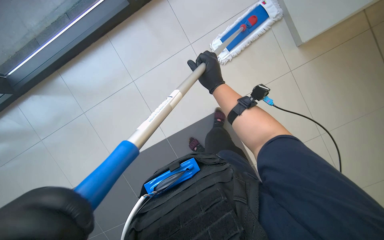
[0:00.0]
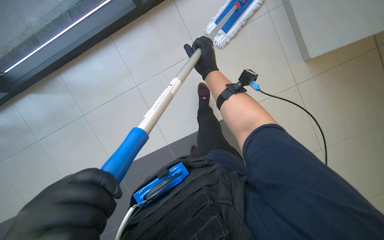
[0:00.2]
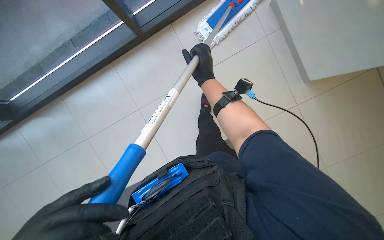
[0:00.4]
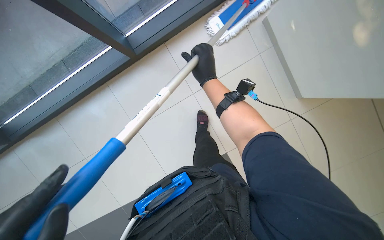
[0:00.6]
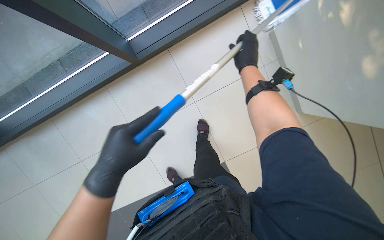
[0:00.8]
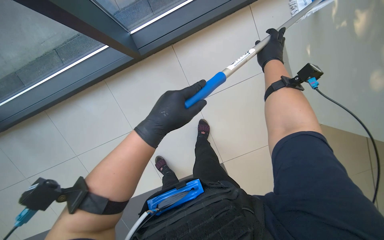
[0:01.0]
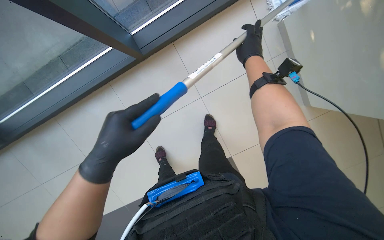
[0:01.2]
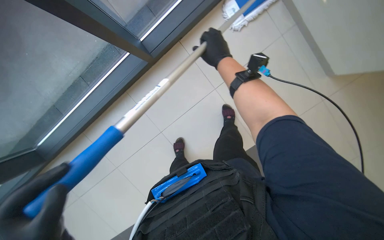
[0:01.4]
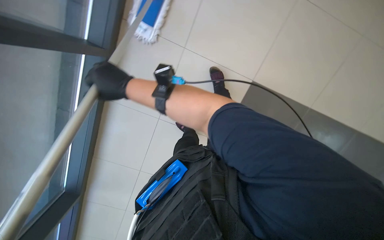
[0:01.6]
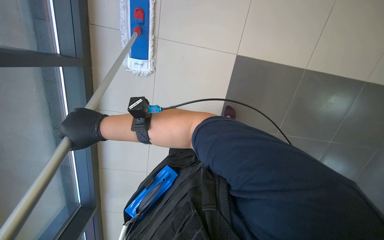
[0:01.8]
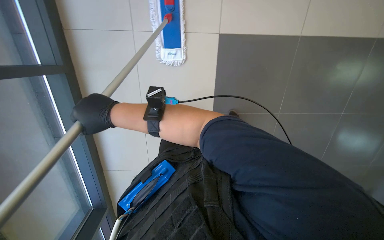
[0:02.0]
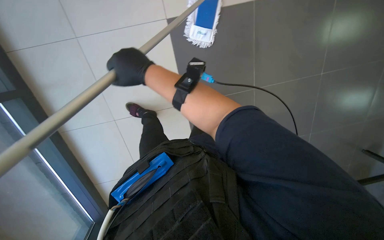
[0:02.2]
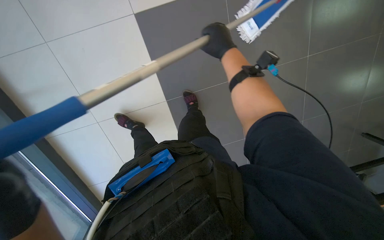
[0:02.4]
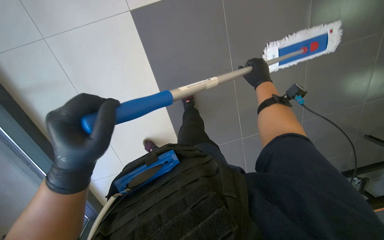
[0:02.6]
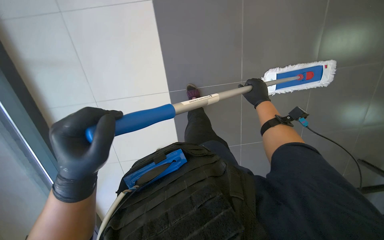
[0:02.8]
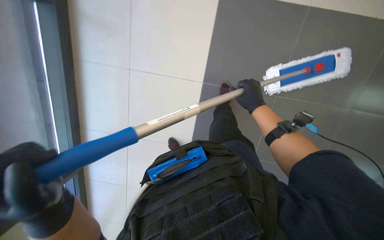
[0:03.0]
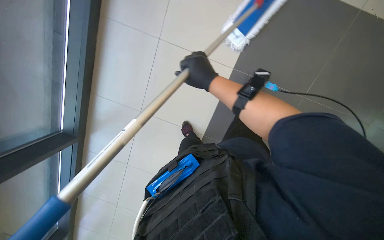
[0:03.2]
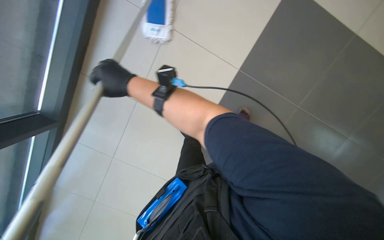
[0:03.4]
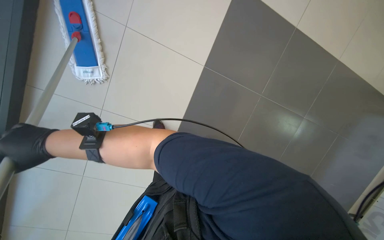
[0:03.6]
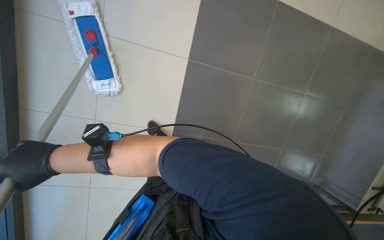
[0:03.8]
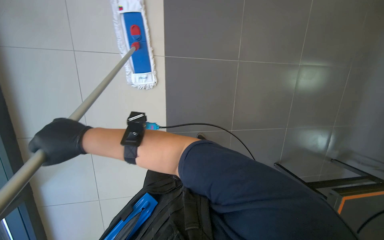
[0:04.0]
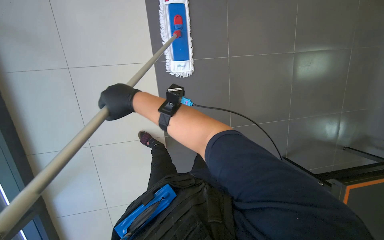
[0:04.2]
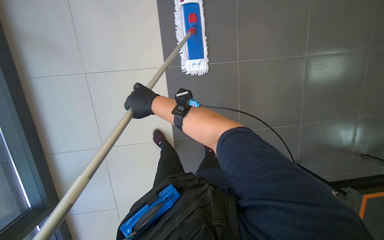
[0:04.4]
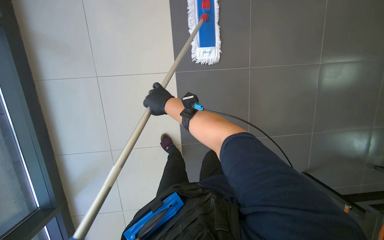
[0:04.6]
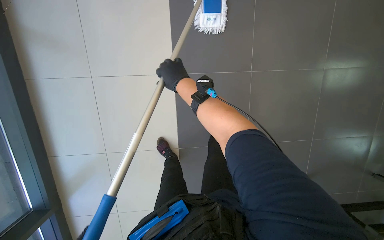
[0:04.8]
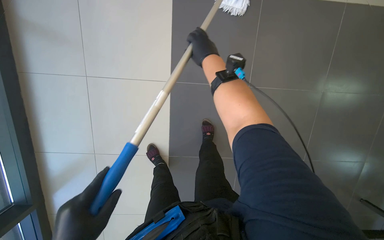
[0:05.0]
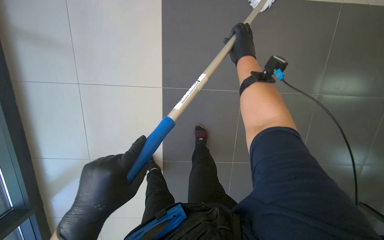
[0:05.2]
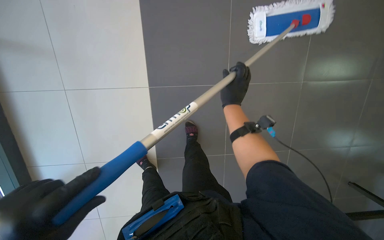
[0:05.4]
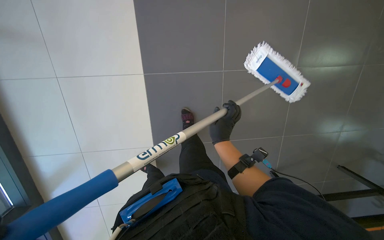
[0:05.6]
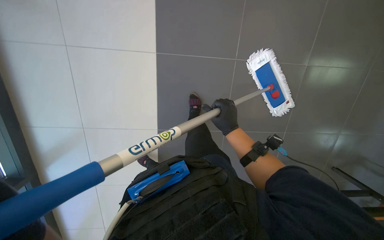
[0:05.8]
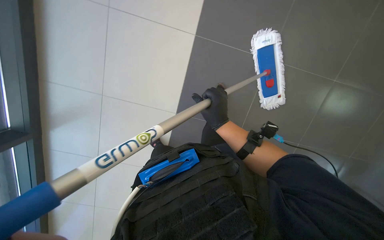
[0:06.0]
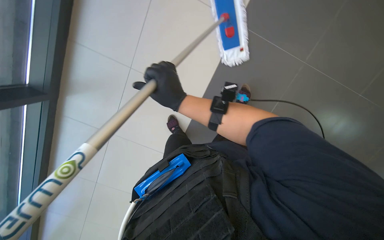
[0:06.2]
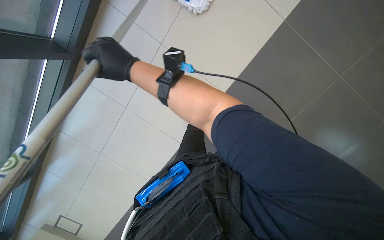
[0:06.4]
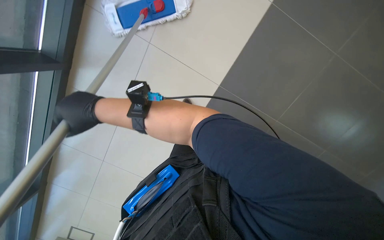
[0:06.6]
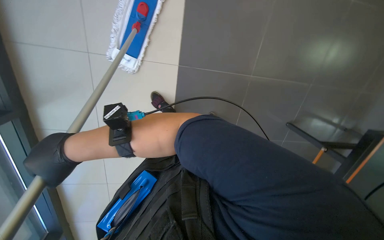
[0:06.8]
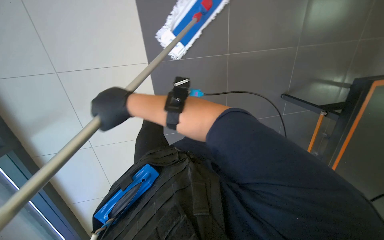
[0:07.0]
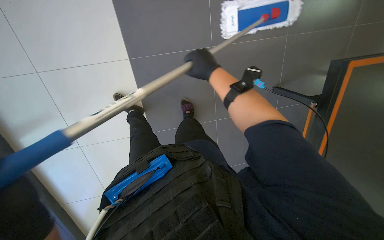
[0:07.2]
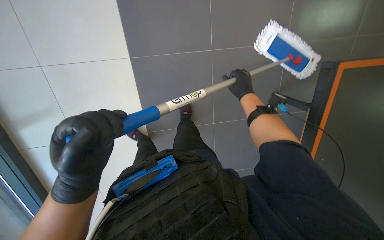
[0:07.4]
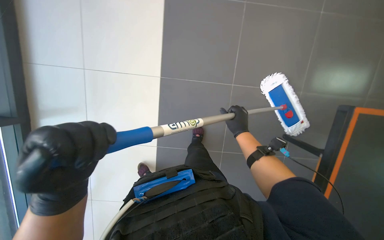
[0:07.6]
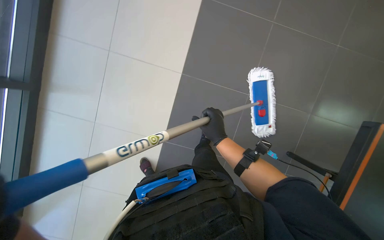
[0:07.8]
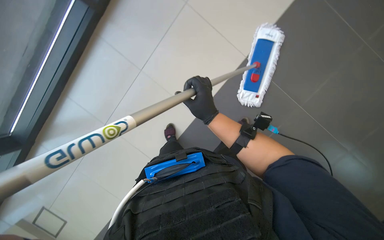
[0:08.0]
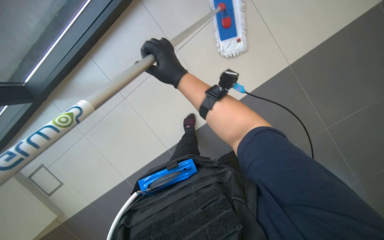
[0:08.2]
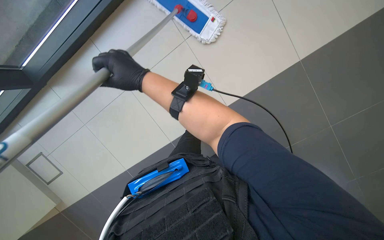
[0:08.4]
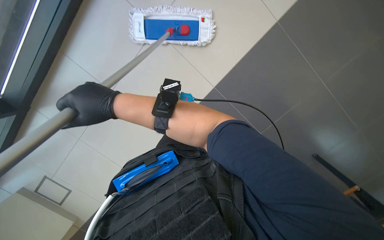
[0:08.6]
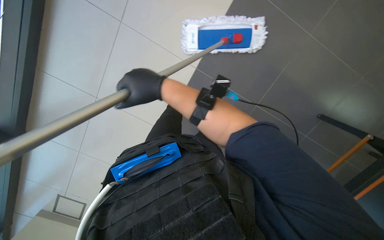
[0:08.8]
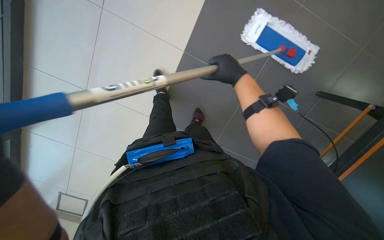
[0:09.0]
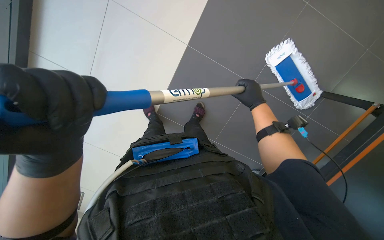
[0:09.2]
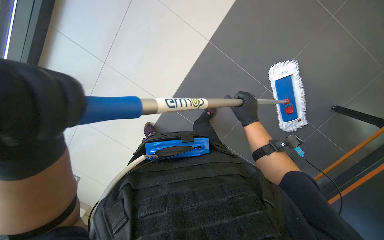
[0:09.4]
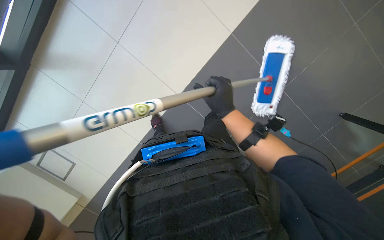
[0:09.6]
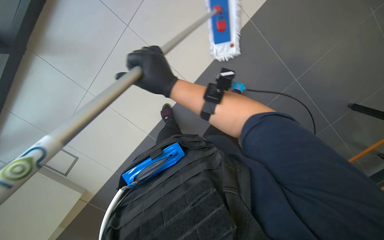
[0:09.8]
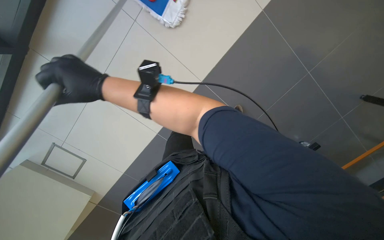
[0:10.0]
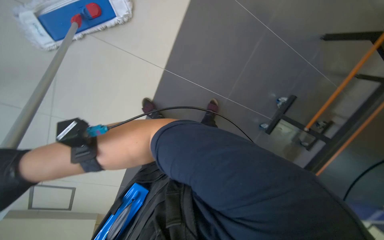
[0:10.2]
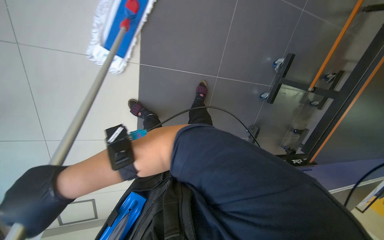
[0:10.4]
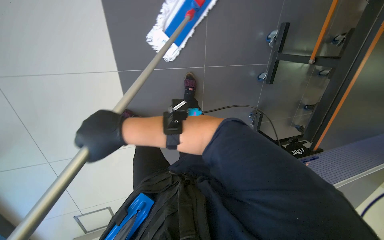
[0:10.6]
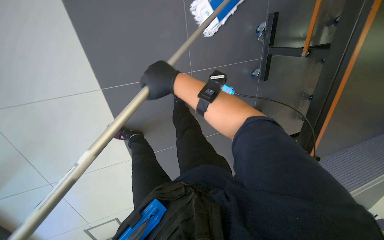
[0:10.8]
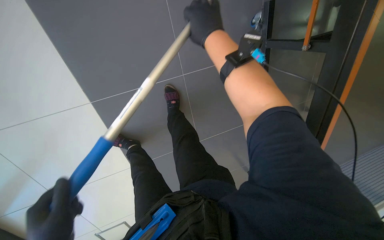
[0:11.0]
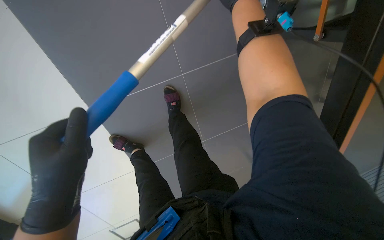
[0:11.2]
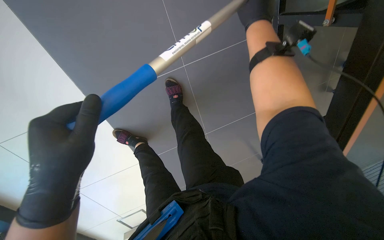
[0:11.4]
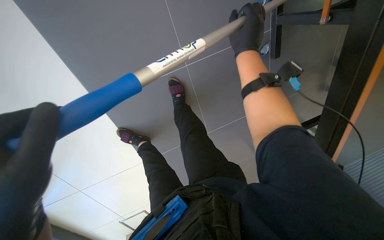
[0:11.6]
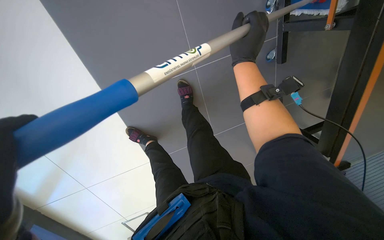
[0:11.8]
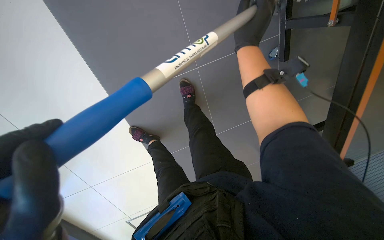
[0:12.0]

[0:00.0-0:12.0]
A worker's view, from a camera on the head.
Job: mopping floor.
The whole recording: Mopping floor. The worker mops the tiled floor with a flat mop.
0:00.0 to 0:01.6: The right hand moves to the left, approximately 15 cm.
0:01.6 to 0:03.0: The camera pitches upward, by roughly 15 degrees. The right hand heads to the right and farther from the camera, covering some 30 cm.
0:03.0 to 0:04.4: The scene rotates counterclockwise by about 30 degrees.
0:04.4 to 0:06.0: The view swings approximately 15 degrees to the right. The right hand travels to the right by some 40 cm.
0:07.6 to 0:09.0: The camera pitches downward, by some 20 degrees. The scene rotates clockwise by some 25 degrees.
0:09.0 to 0:10.4: The wearer looks about 25 degrees further to the right. The view tilts approximately 15 degrees downward.
0:10.4 to 0:12.0: The camera is carried about 50 cm. The camera sweeps to the left, by approximately 20 degrees. The wearer looks some 15 degrees further downward.

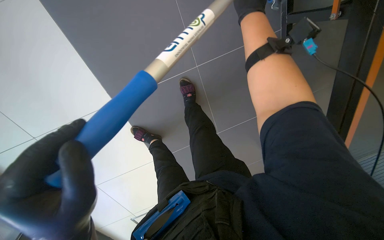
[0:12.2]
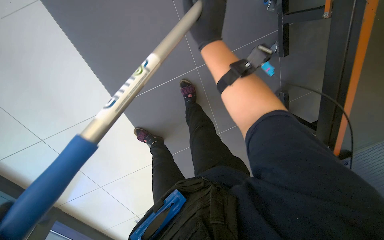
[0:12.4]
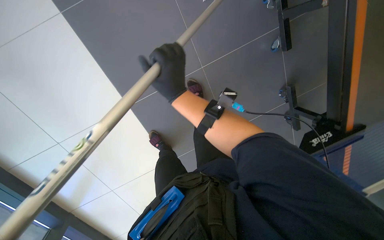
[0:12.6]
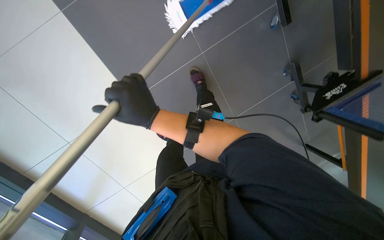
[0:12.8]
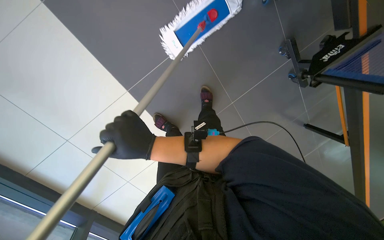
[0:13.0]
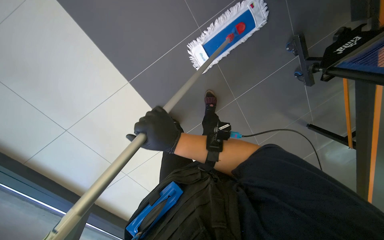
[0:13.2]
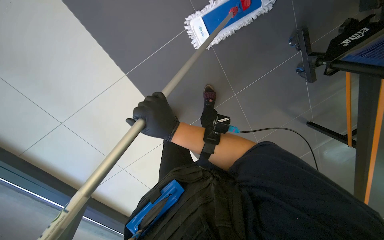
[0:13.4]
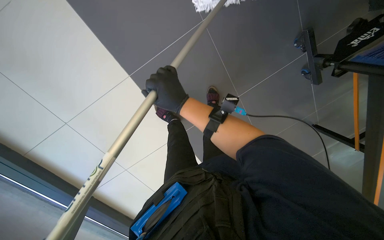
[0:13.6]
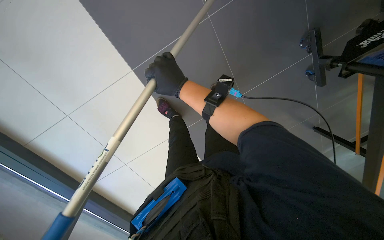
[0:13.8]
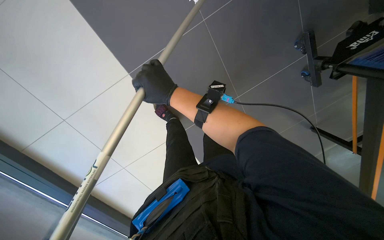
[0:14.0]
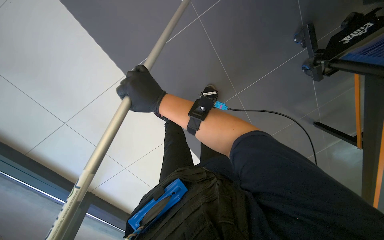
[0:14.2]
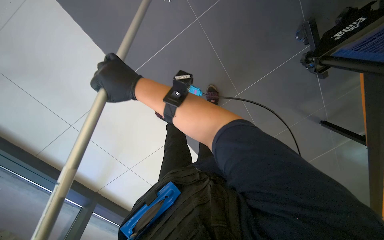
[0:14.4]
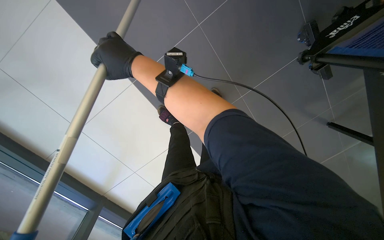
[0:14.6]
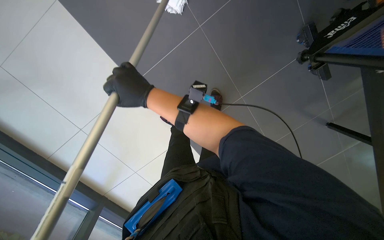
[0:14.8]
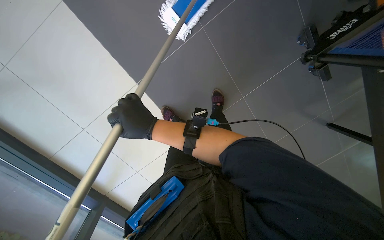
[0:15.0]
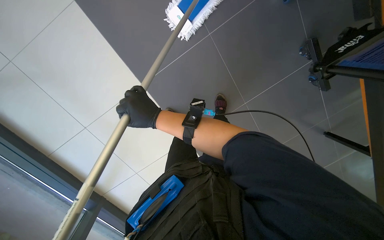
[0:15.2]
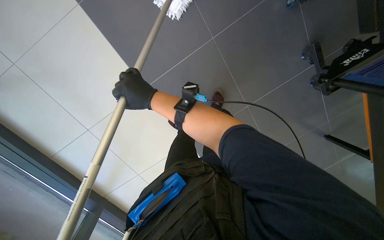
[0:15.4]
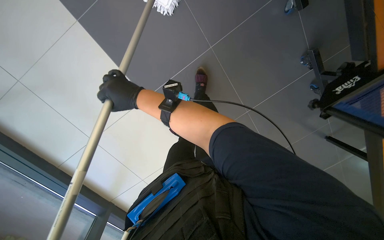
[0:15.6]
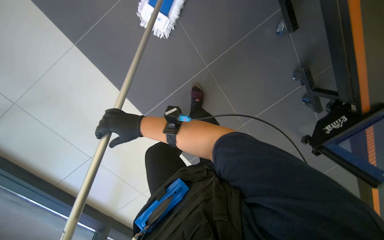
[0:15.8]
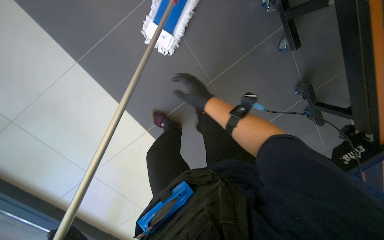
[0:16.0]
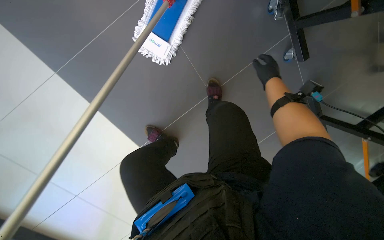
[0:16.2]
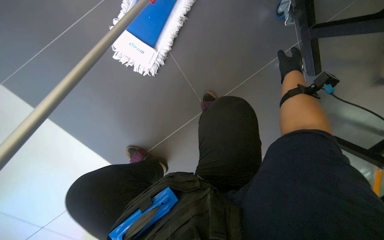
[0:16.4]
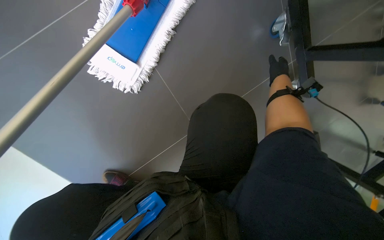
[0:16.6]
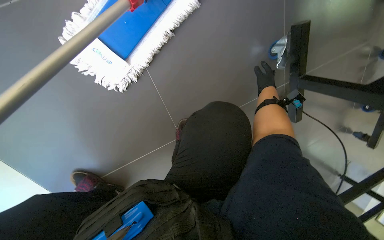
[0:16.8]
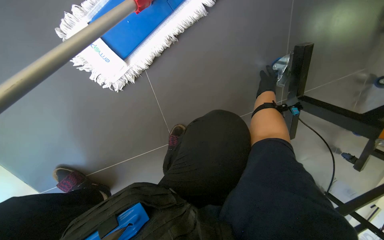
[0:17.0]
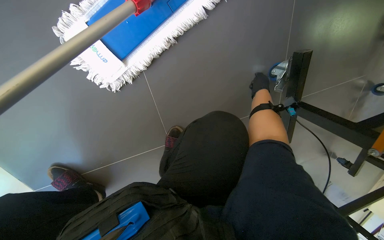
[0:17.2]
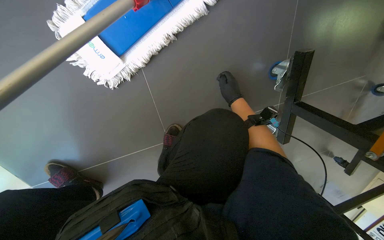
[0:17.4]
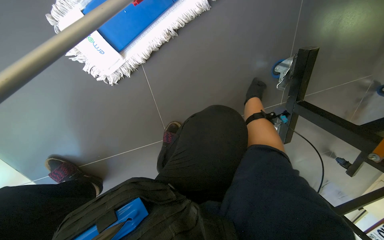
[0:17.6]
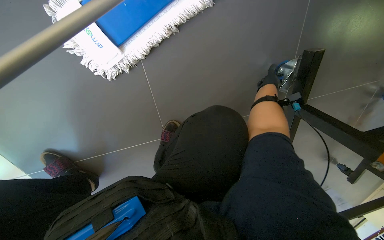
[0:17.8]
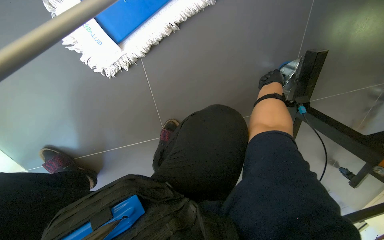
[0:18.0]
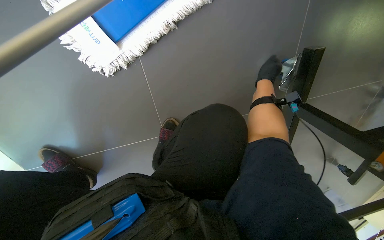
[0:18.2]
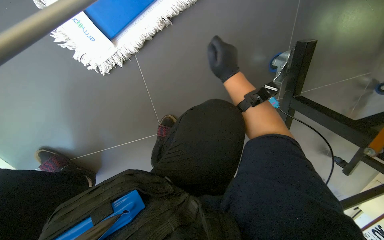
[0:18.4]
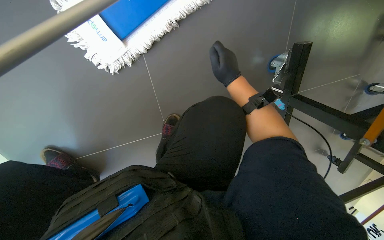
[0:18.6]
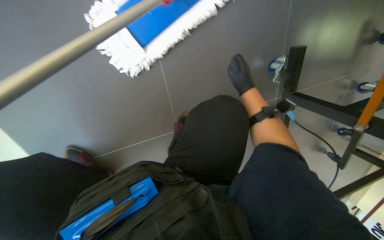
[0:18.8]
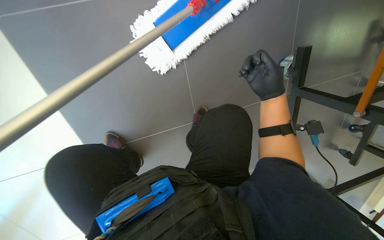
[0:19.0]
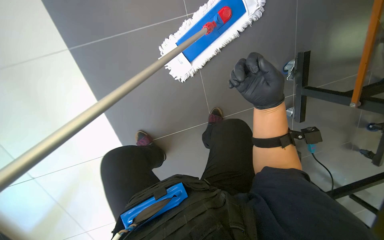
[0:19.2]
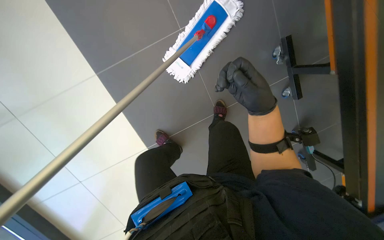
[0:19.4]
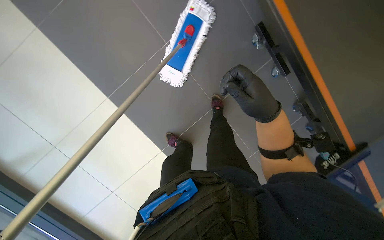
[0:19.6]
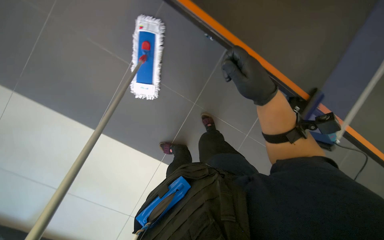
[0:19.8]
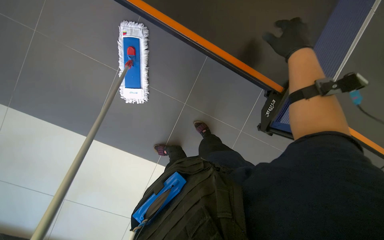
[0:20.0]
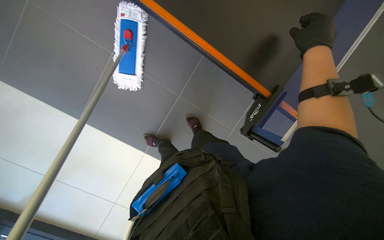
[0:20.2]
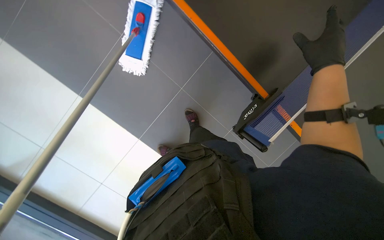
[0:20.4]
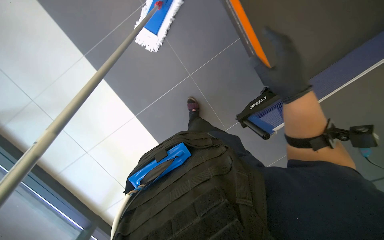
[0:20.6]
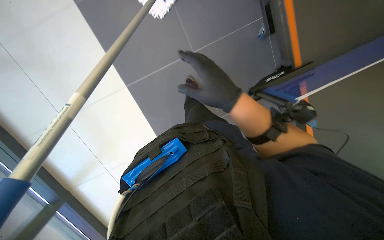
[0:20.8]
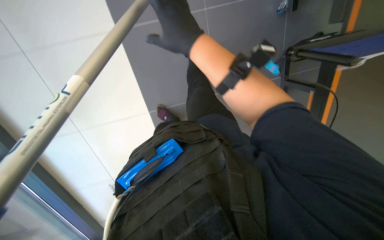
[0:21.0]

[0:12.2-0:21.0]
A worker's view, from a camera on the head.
Job: mopping floor.
The whole recording: Mopping floor. The worker mops the tiled floor with a flat mop.
0:12.2 to 0:13.6: The camera is aimed some 15 degrees further to the left. The right hand goes roughly 30 cm down the picture.
0:13.6 to 0:15.2: The right hand goes up the picture and returns, roughly 10 cm each way.
0:15.2 to 0:16.6: The head travels approximately 70 cm.
0:16.6 to 0:18.0: The right hand heads farther from the camera, covering about 15 cm, and reaches about 10 cm to the left, then returns.
0:18.0 to 0:19.6: The camera is carried some 70 cm. The view pans to the left by about 15 degrees. The view tips upward by approximately 20 degrees. Everything in view rotates roughly 30 degrees counterclockwise.
0:19.6 to 0:21.0: The right hand shifts about 10 cm to the left.
